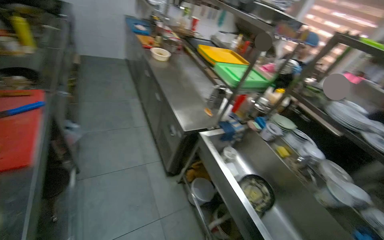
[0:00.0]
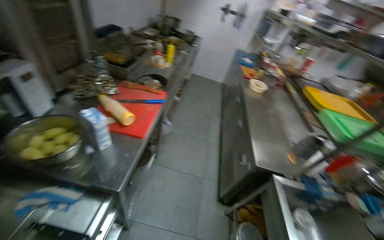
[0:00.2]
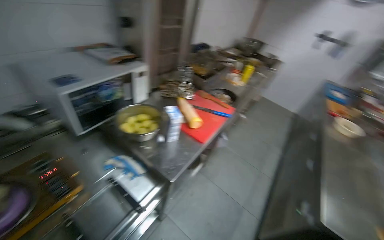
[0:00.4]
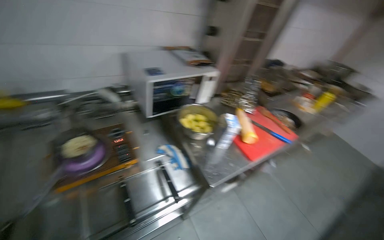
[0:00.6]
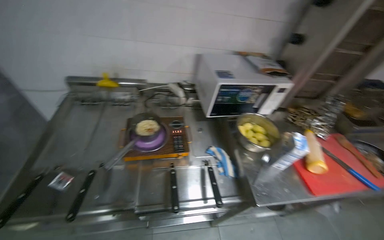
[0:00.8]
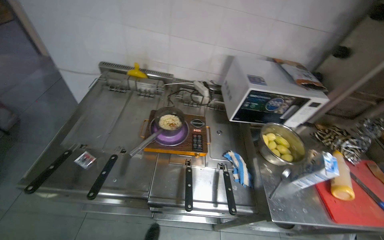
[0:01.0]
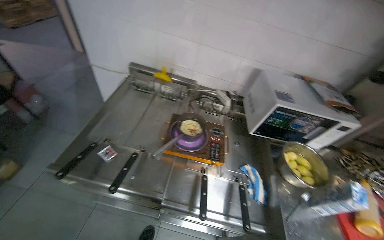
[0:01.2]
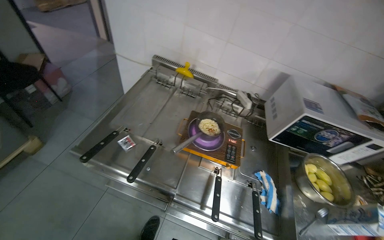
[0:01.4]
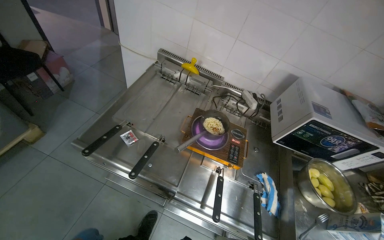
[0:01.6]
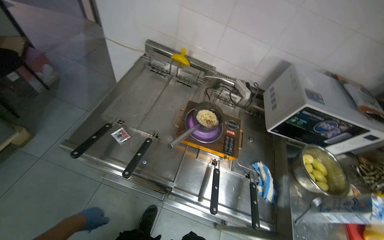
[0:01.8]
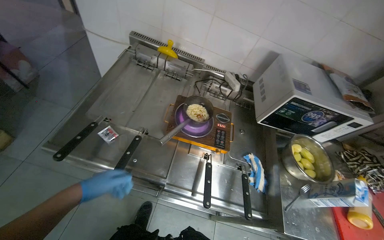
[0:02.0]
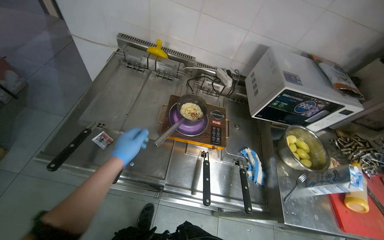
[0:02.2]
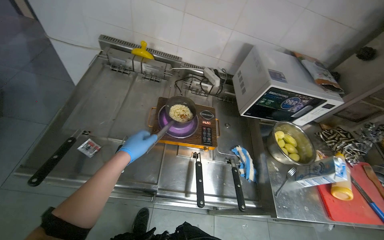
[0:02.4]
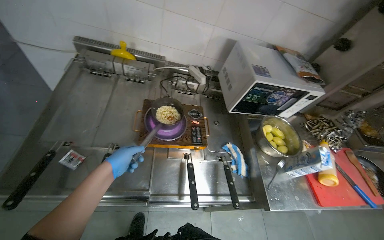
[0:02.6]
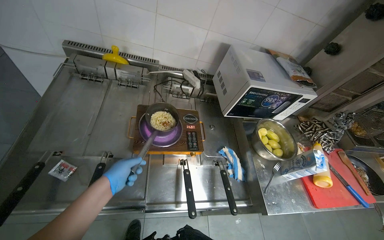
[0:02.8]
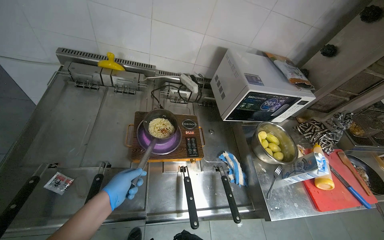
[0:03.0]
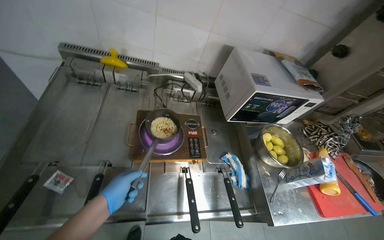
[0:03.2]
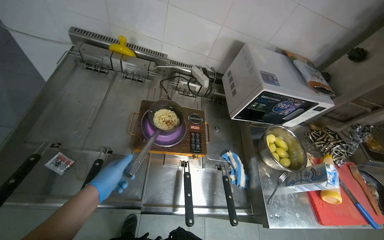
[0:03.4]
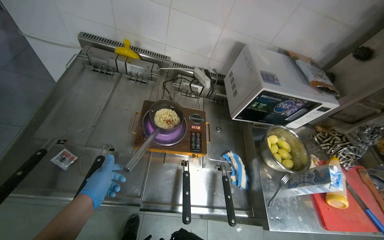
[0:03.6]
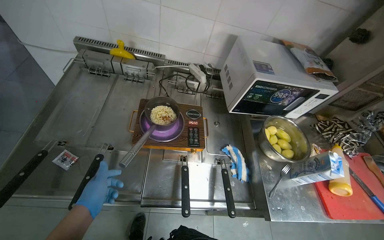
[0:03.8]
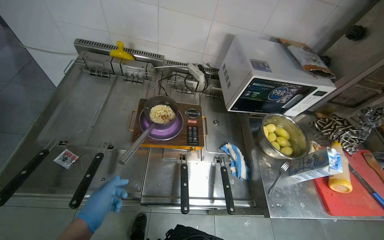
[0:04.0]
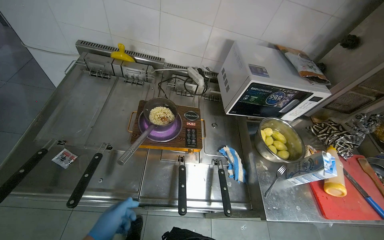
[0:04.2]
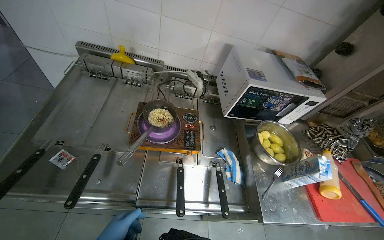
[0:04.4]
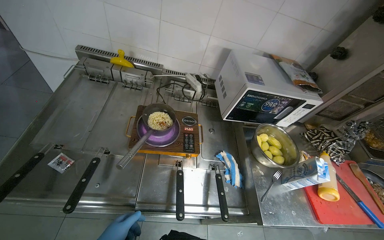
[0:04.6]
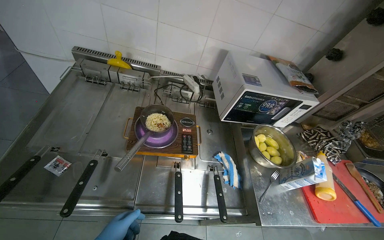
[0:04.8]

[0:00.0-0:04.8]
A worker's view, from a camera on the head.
Job: cooking food.
The whole recording: Stirring noodles in pot. The worker stirs the noodles in the pot with a fork.
0:00.0 to 0:01.6: The wearer moves about 50 cm. The wearer's head swings roughly 135 degrees to the left. The view tilts roughly 20 degrees upward.
0:01.6 to 0:03.2: The wearer's head swings some 25 degrees to the right.

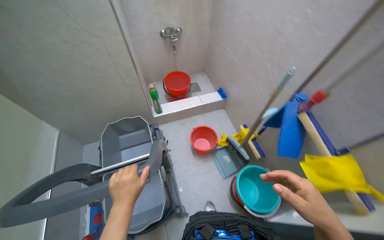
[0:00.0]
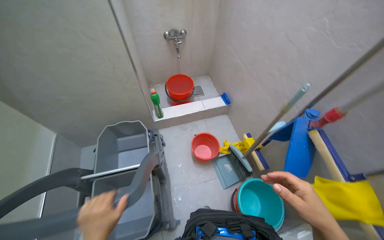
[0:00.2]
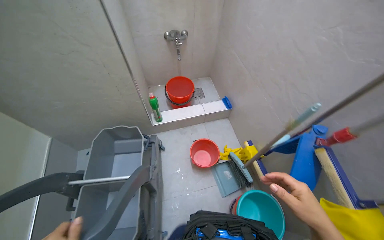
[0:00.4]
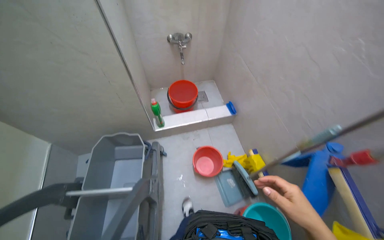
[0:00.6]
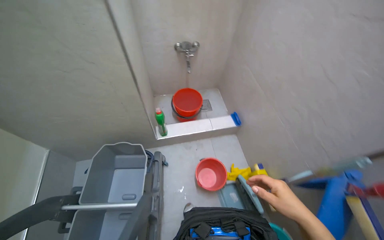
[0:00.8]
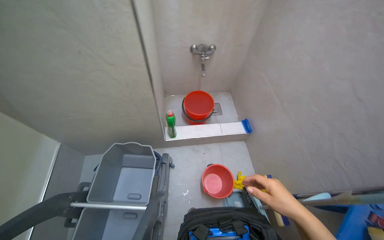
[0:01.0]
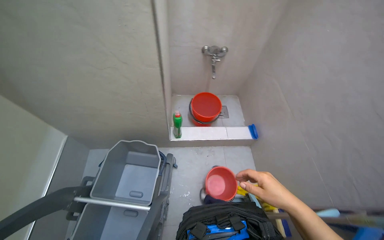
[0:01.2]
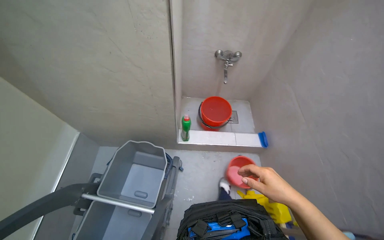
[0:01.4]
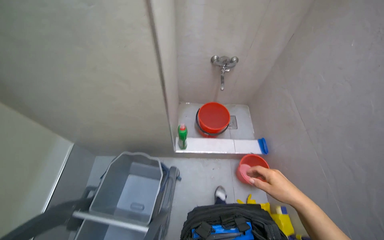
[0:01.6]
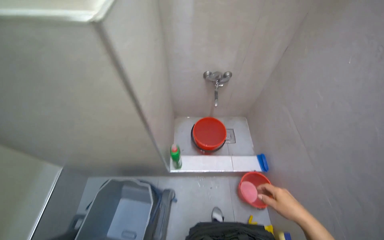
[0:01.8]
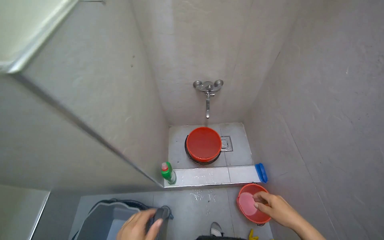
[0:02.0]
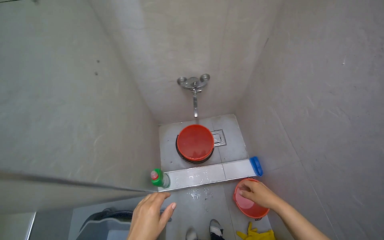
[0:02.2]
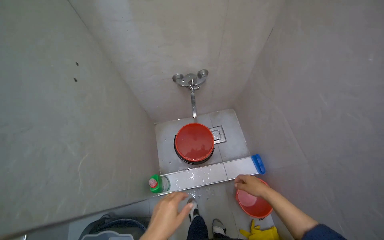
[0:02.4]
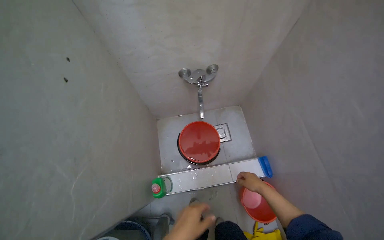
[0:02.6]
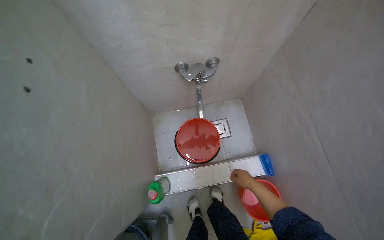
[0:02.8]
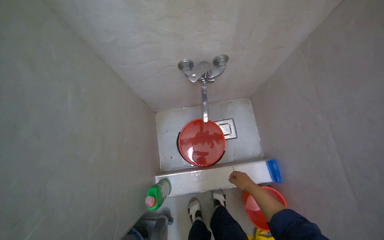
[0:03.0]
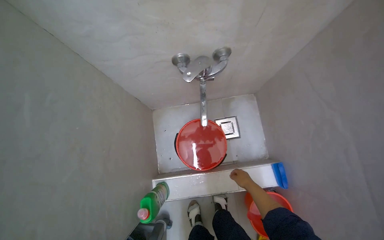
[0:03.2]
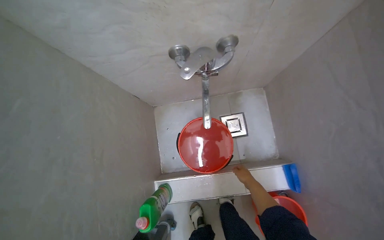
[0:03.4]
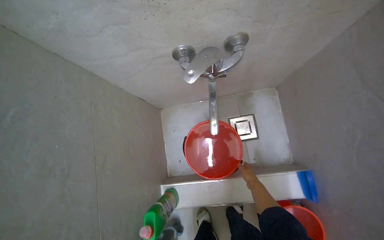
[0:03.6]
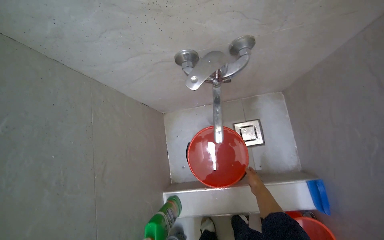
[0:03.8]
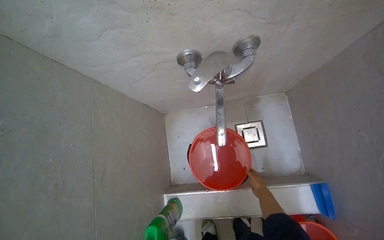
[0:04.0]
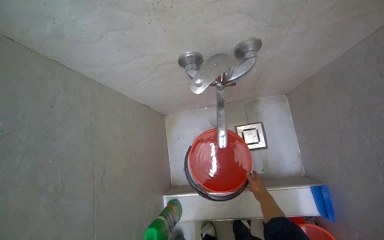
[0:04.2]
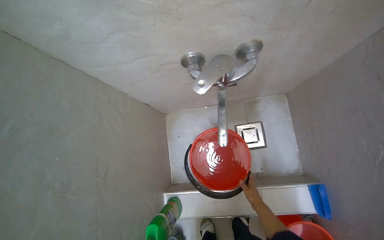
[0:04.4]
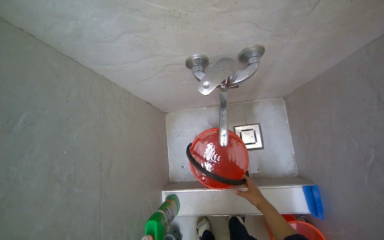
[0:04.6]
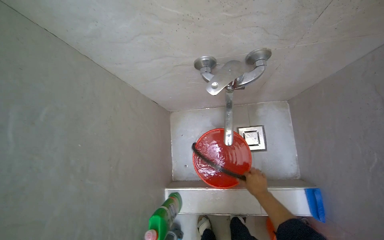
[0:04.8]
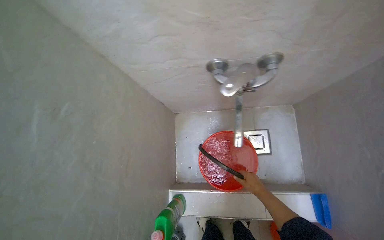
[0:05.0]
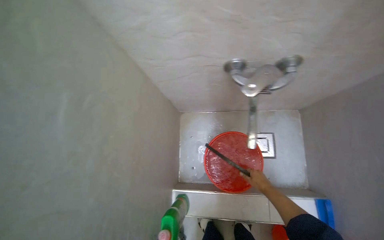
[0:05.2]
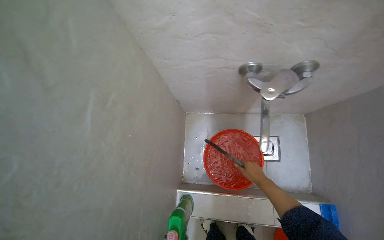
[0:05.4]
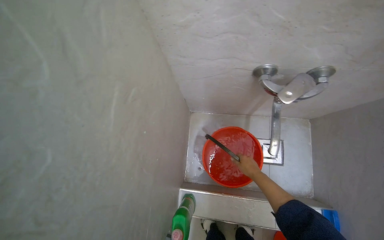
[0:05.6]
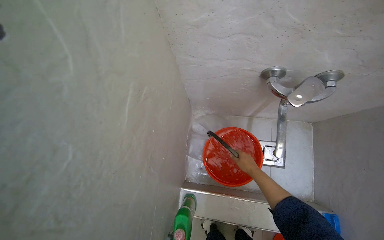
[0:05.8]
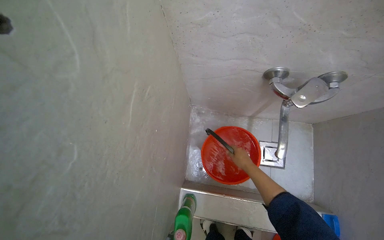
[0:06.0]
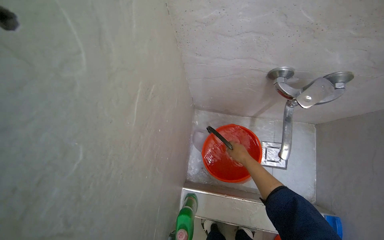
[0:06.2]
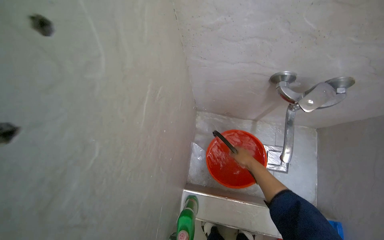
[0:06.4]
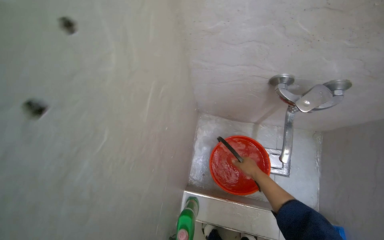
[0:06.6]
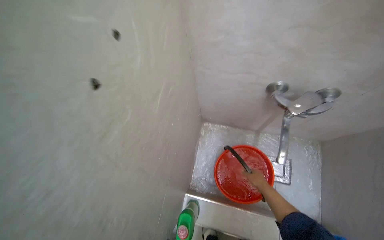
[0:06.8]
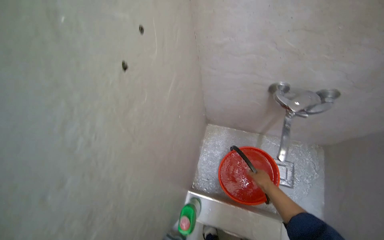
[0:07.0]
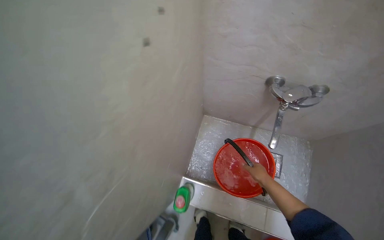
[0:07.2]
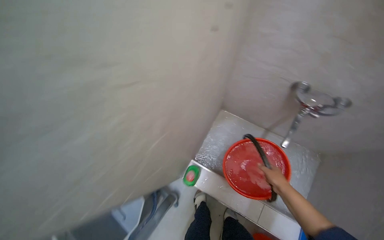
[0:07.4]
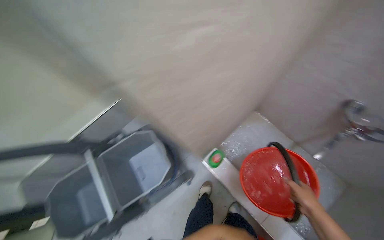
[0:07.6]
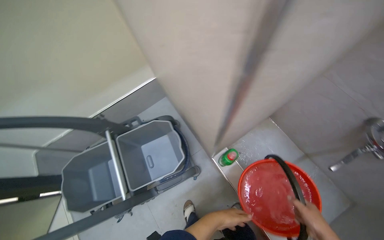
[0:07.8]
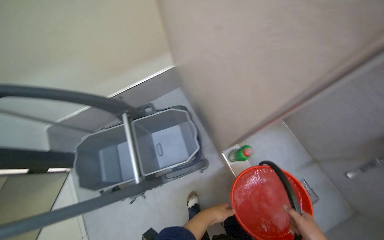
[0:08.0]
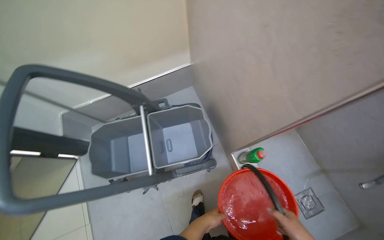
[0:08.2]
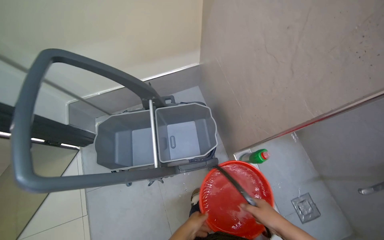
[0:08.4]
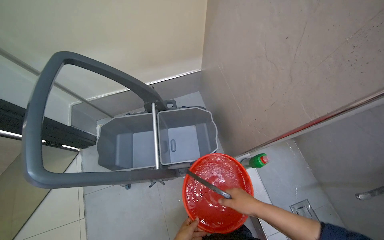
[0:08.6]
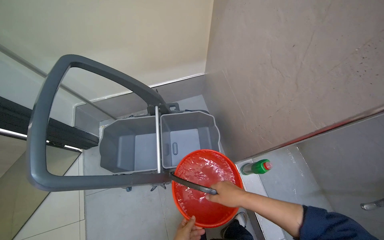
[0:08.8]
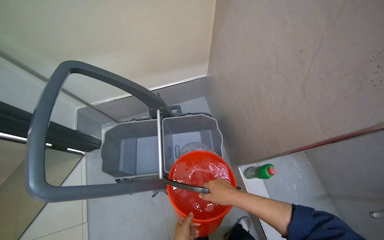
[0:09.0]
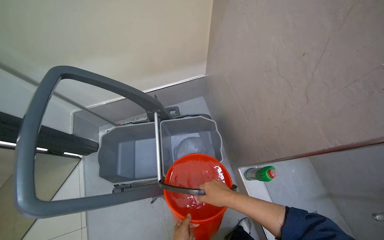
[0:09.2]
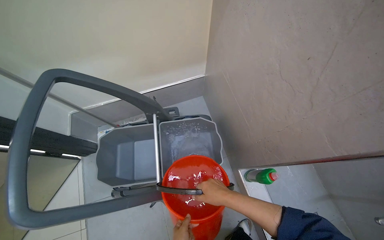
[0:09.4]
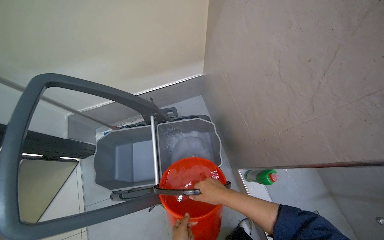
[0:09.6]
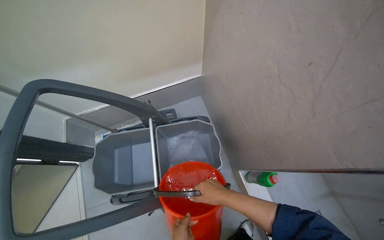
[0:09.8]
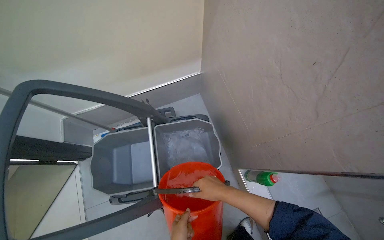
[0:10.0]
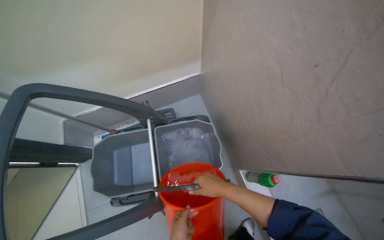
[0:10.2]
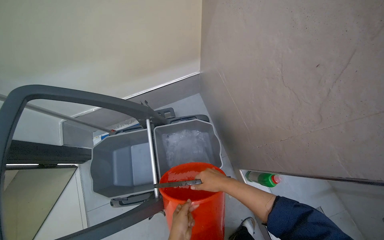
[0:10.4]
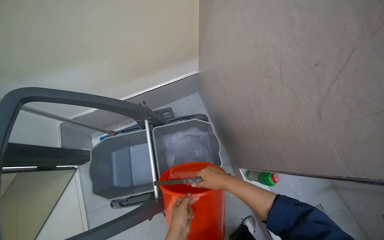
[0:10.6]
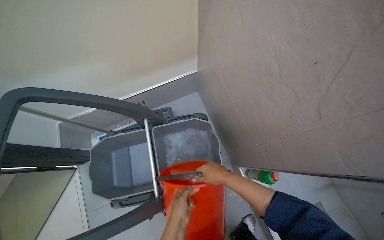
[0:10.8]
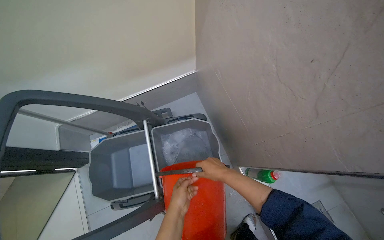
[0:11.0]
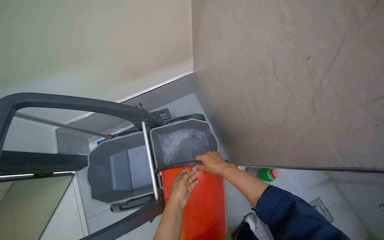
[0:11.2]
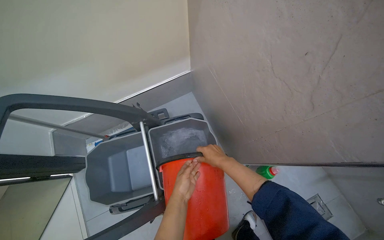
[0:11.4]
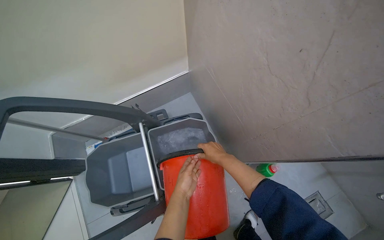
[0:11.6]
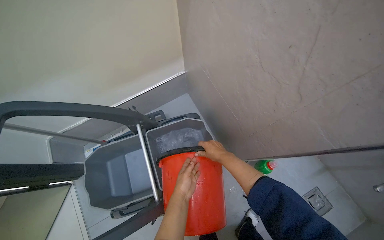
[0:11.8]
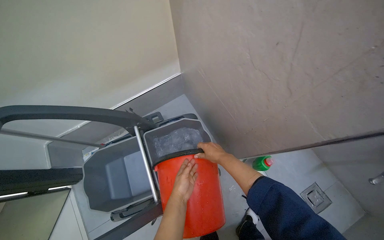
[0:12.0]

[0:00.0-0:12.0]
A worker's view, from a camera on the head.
Job: preparing cleaning supplies.
The whole recording: Filling cleaning buckets with water. The worker fills two red buckets with water and pours them into the cleaning cart buckets.
0:00.0 to 0:01.6: The camera travels about 50 cm.
0:01.6 to 0:03.0: The wearer moves approximately 70 cm. The camera pitches downward, by about 15 degrees.
0:04.4 to 0:06.0: The right hand travels up the picture by some 20 cm.
0:06.0 to 0:07.6: The head rotates about 40 degrees to the left.
0:07.6 to 0:09.0: The scene rotates clockwise by approximately 25 degrees.
0:09.0 to 0:10.4: The right hand is displaced farther from the camera by some 15 cm.
0:10.4 to 0:12.0: The right hand travels farther from the camera by roughly 10 cm, while the left hand is displaced up the picture by roughly 10 cm.

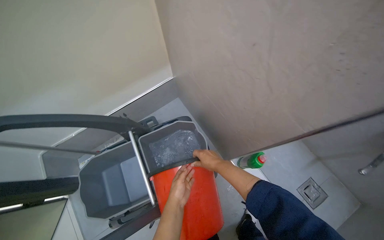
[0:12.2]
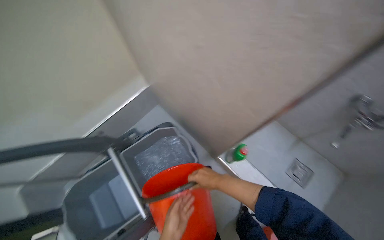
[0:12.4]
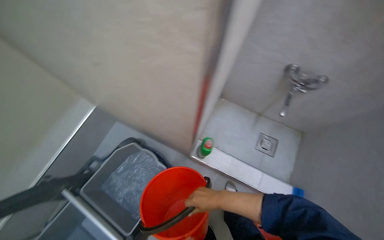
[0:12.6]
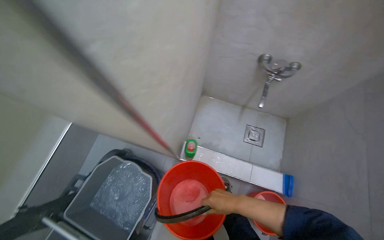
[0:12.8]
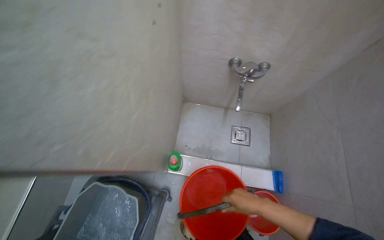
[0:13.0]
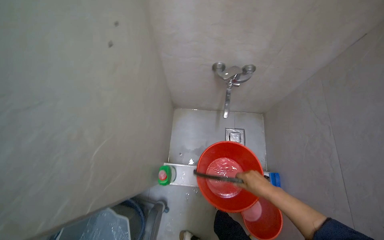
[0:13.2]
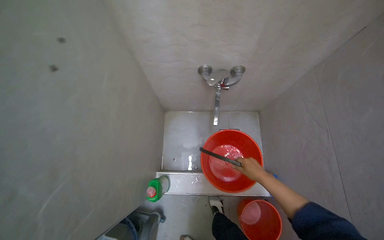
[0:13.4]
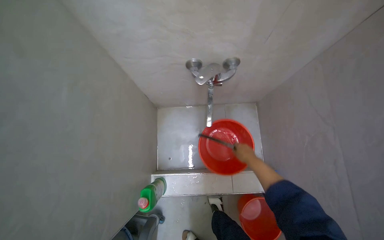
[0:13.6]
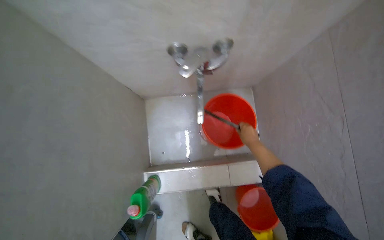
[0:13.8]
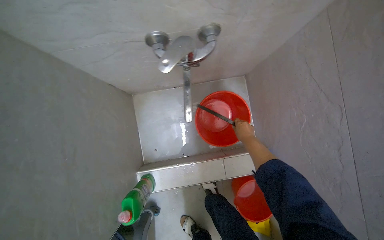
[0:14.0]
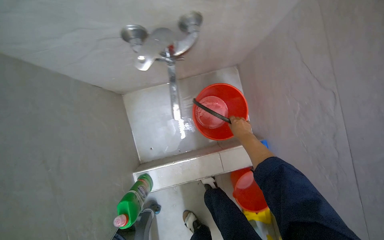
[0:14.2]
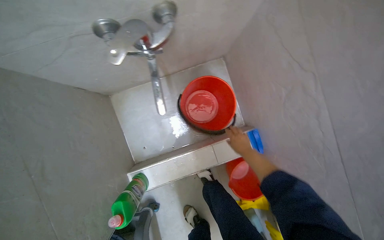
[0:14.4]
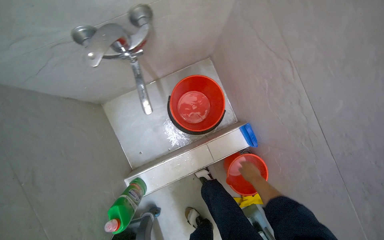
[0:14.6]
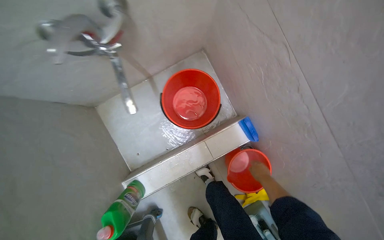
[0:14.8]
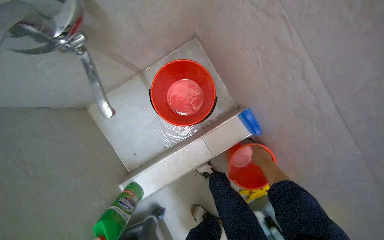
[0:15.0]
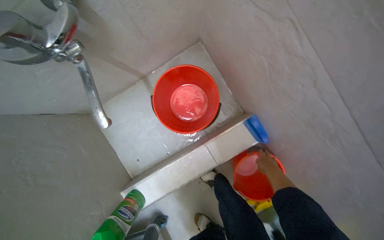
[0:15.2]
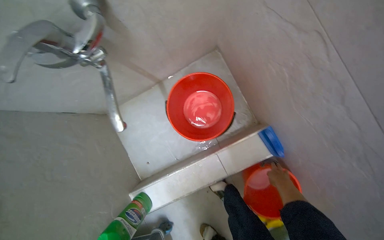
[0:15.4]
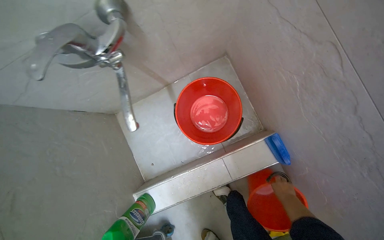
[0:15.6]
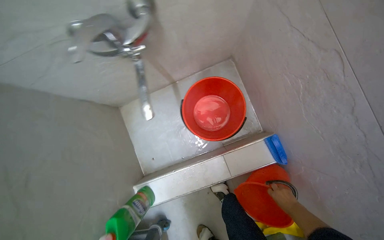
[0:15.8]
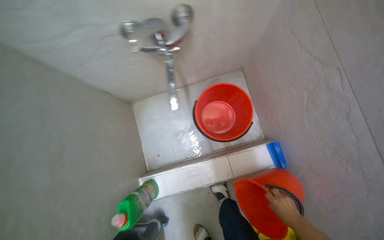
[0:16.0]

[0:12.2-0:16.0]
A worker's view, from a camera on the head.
Job: preparing cleaning supplies.
The whole recording: Filling cleaning buckets with water. The worker fills two red buckets with water and pours them into the cleaning cart buckets.
0:12.2 to 0:13.4: The head travels roughly 50 cm. The head turns to the right by roughly 55 degrees.
0:13.4 to 0:14.8: The wearer looks about 20 degrees further downward. The scene rotates counterclockwise by about 30 degrees. The right hand is displaced farther from the camera by about 20 cm, and goes up the picture and returns, approximately 10 cm each way.
